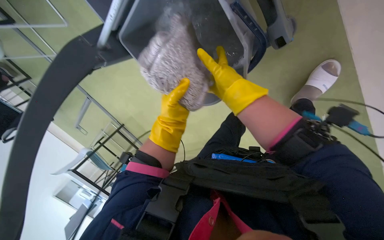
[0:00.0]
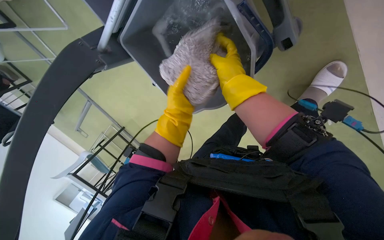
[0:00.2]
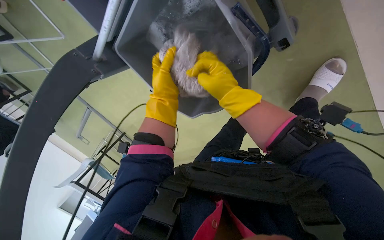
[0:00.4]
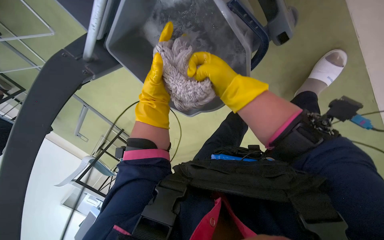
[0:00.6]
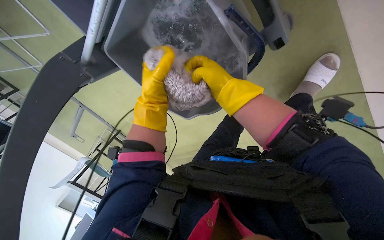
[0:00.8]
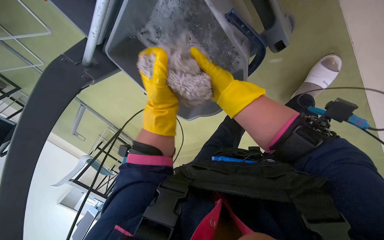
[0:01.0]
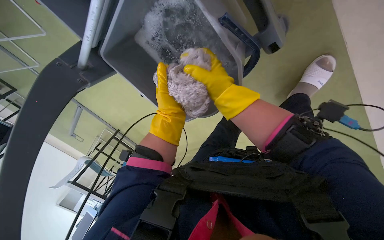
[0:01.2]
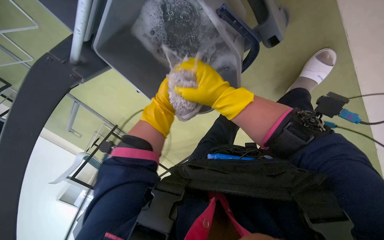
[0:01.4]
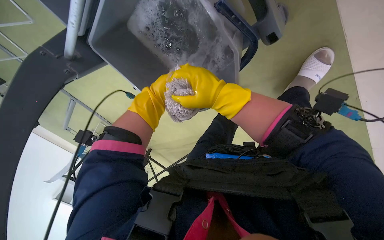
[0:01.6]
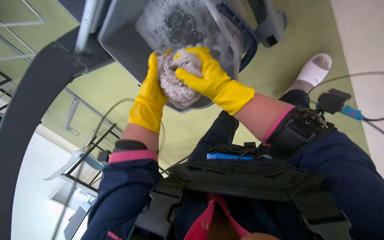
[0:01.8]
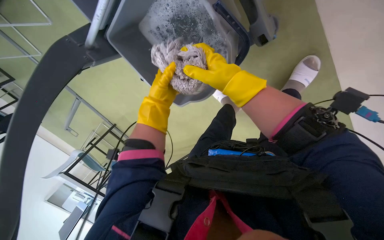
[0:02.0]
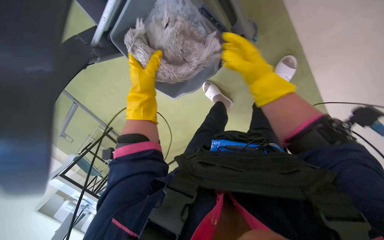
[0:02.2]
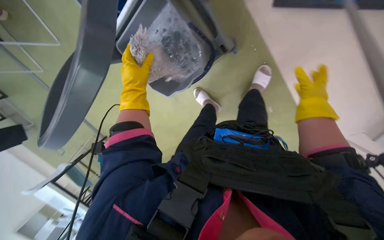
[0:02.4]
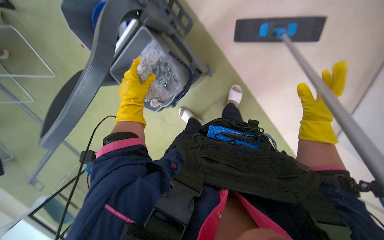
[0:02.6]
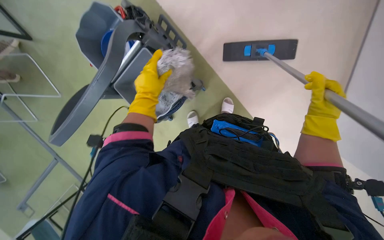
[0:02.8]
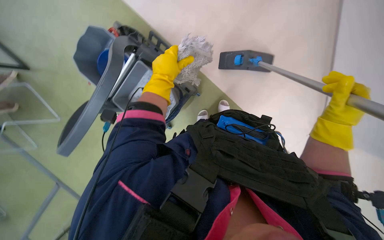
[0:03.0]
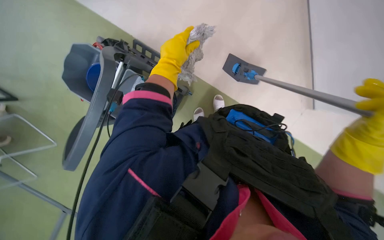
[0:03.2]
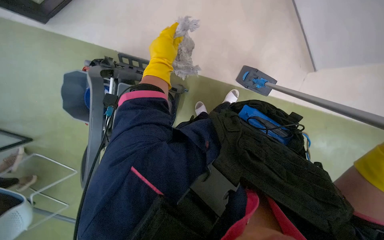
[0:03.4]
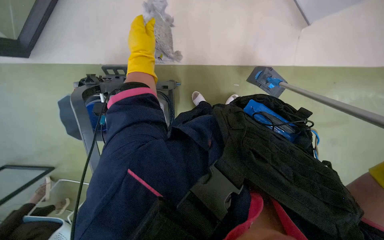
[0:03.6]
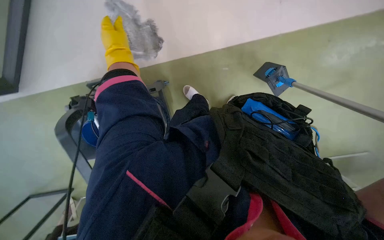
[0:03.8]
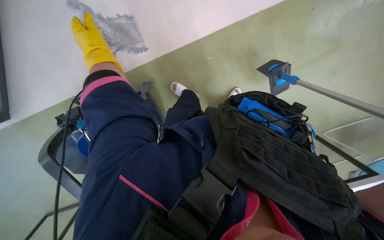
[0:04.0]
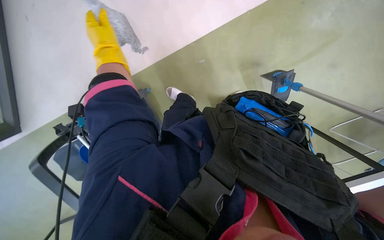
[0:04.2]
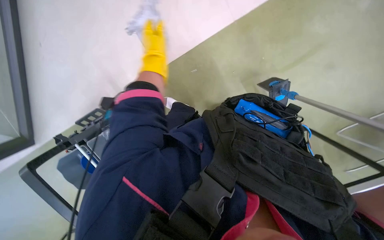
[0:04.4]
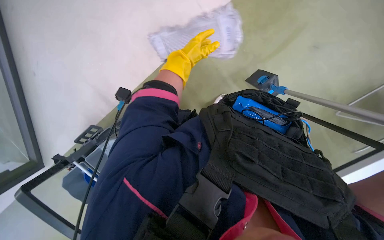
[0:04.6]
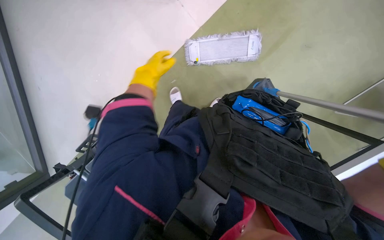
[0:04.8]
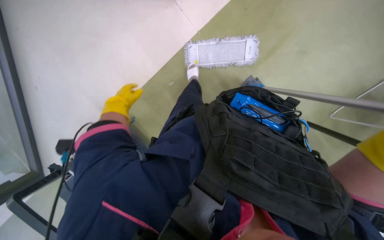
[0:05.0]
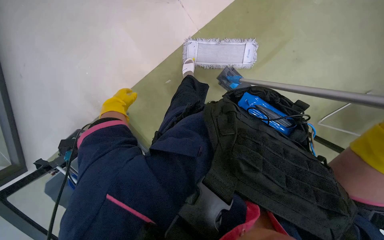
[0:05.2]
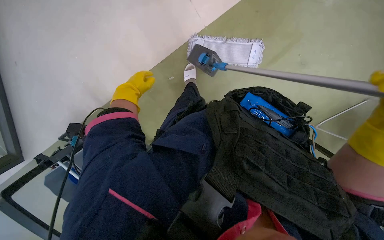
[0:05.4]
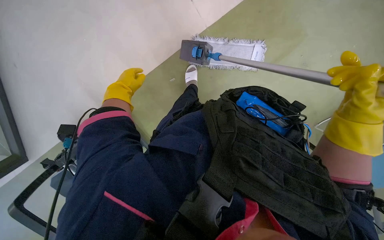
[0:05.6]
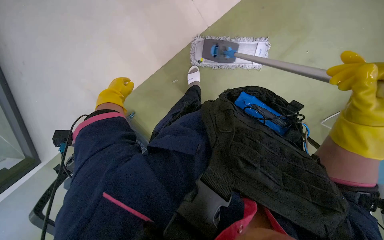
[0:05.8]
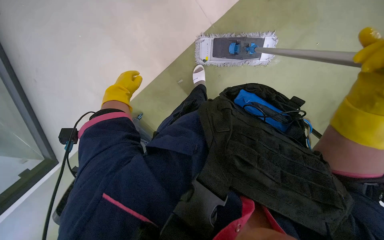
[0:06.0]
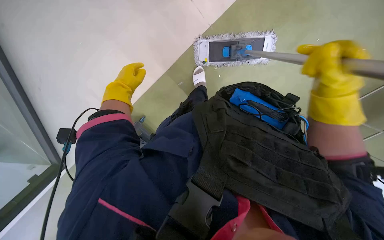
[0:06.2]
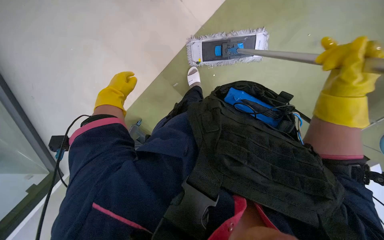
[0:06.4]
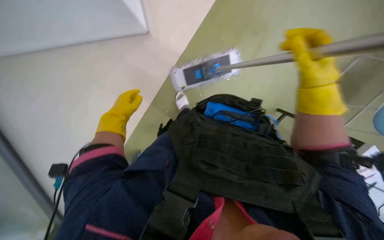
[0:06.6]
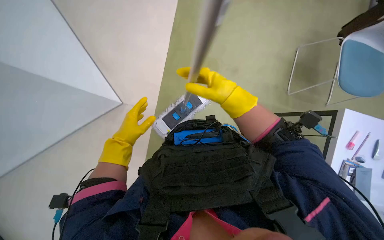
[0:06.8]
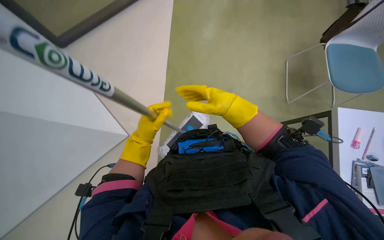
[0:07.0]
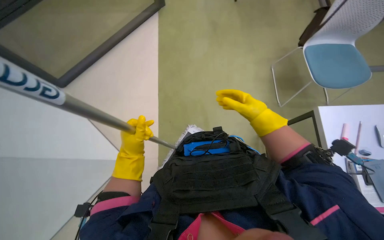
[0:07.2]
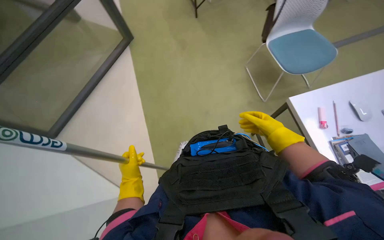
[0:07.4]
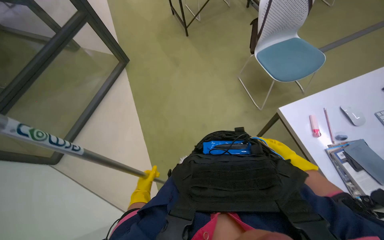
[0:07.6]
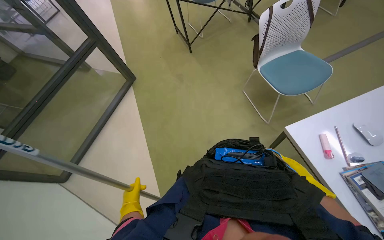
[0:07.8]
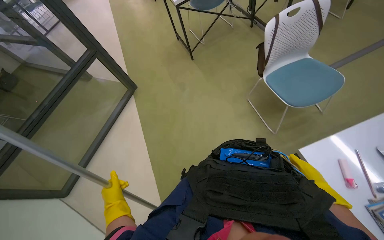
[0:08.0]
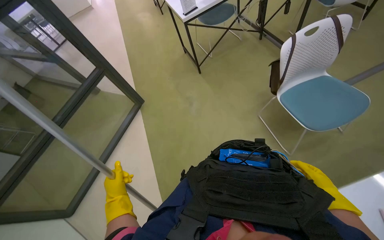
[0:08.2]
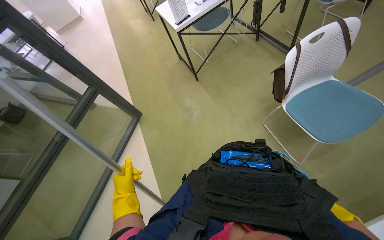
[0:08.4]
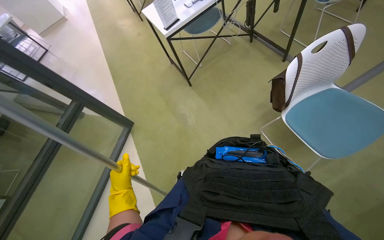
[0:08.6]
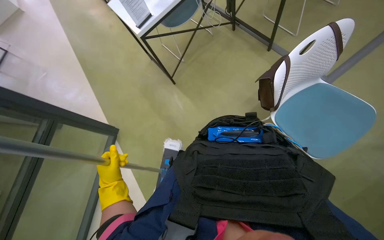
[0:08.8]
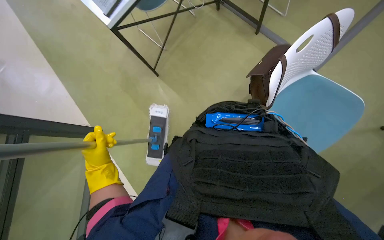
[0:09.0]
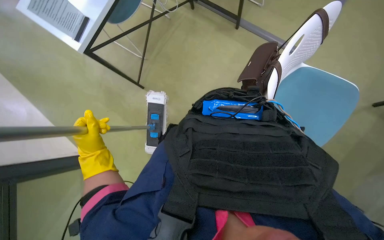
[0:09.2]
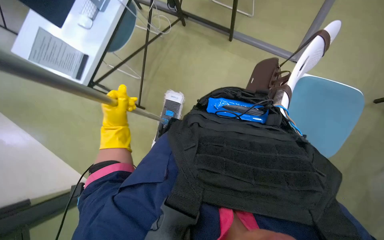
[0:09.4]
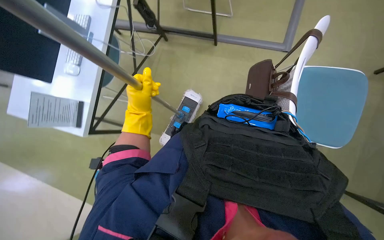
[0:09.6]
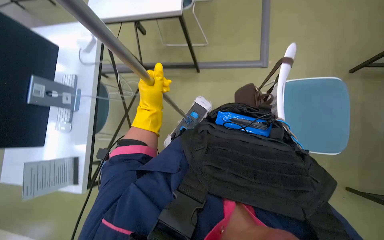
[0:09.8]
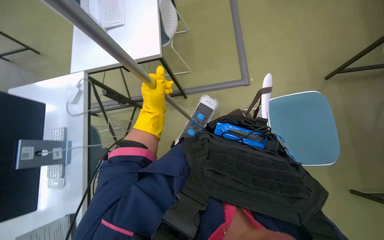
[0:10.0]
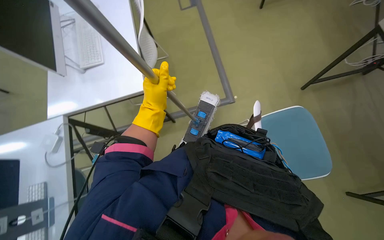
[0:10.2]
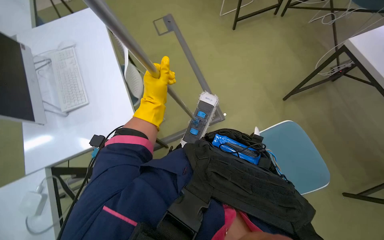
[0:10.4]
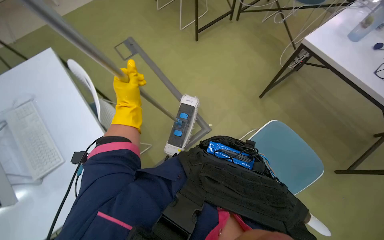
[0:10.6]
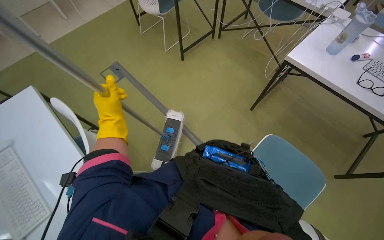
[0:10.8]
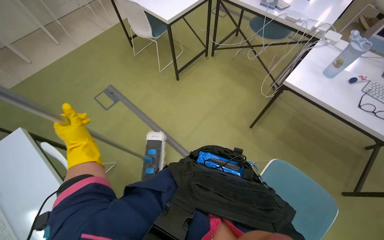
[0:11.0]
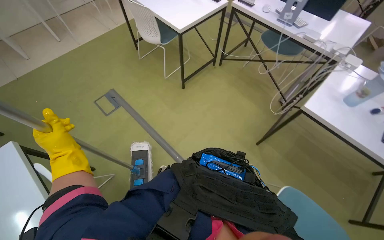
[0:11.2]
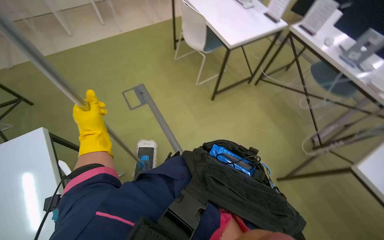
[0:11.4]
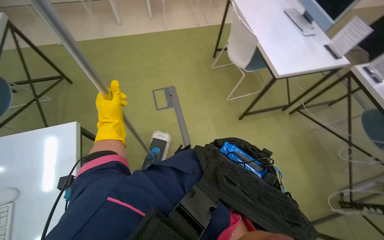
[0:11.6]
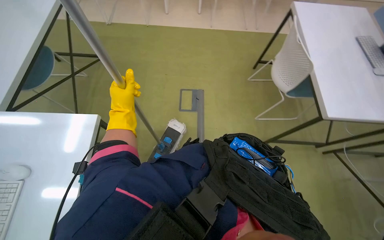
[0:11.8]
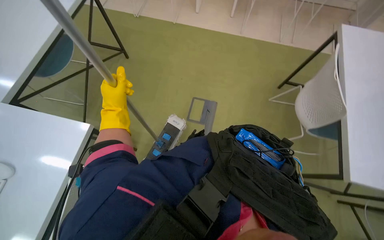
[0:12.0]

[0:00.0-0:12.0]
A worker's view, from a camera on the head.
Job: mopping floor.
The whole recording: Mopping office floor. The worker mops the office floor with a flat mop, periodically wringing it in a bucket.
0:00.0 to 0:01.6: The left hand goes about 10 cm up the picture, and goes farther from the camera and returns, some 15 cm each way.
0:01.6 to 0:03.0: The view tilts approximately 15 degrees upward. The left hand goes roughly 20 cm nearer to the camera, while the right hand shifts approximately 35 cm to the right and down the picture.
0:03.0 to 0:04.4: The left hand moves up the picture, roughly 15 cm, and reaches some 10 cm to the left, then returns.
0:04.4 to 0:06.0: The left hand goes left and right, roughly 30 cm each way, reversing 3 times.
0:06.0 to 0:07.6: The view tips upward by roughly 30 degrees. The scene turns roughly 40 degrees counterclockwise in the picture.
0:07.6 to 0:09.0: The camera travels about 1 m.
0:09.0 to 0:10.4: The view tilts approximately 30 degrees upward. The scene rotates counterclockwise by about 60 degrees.

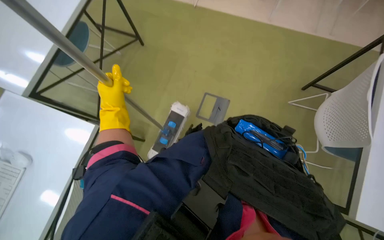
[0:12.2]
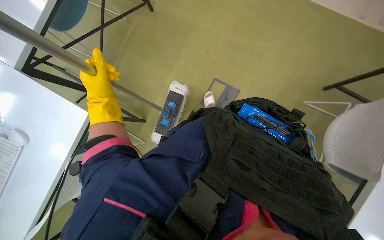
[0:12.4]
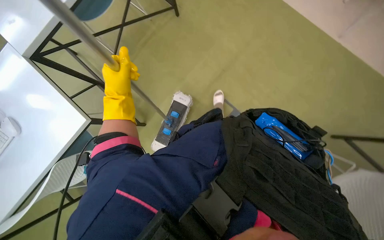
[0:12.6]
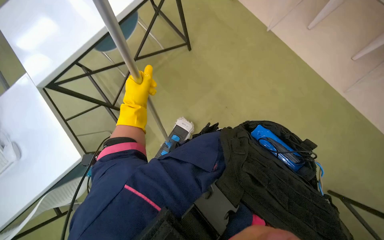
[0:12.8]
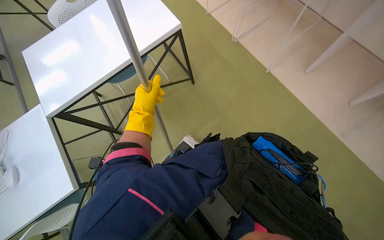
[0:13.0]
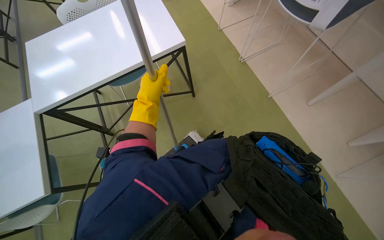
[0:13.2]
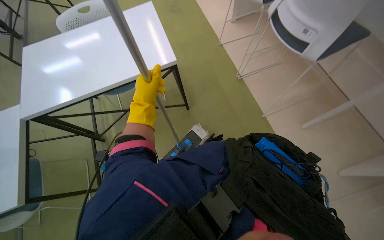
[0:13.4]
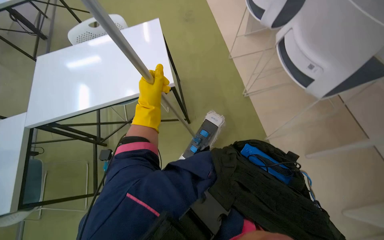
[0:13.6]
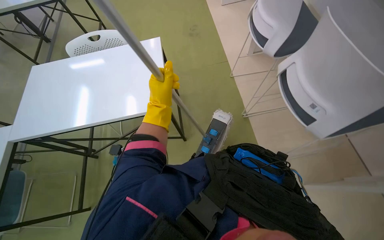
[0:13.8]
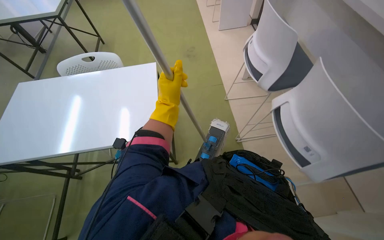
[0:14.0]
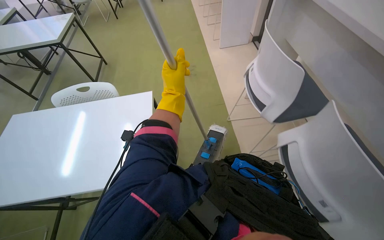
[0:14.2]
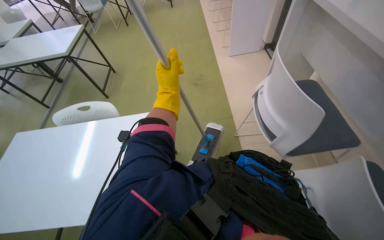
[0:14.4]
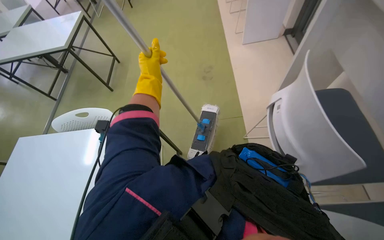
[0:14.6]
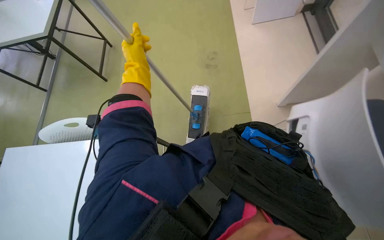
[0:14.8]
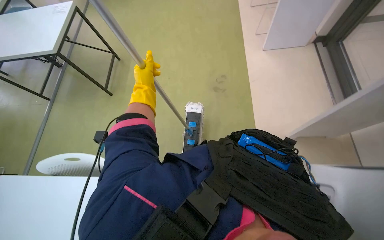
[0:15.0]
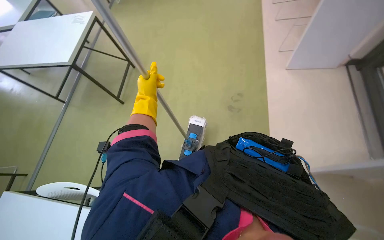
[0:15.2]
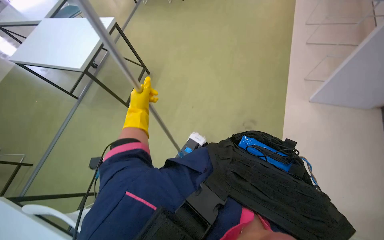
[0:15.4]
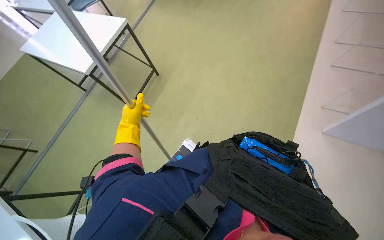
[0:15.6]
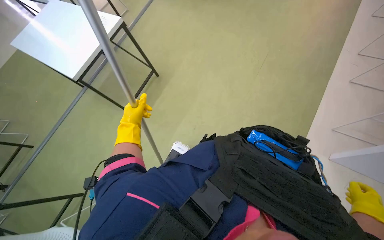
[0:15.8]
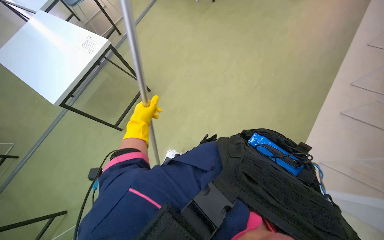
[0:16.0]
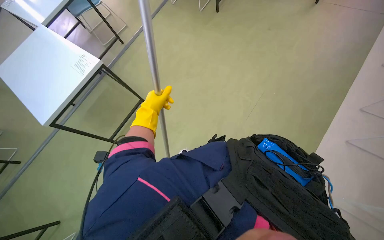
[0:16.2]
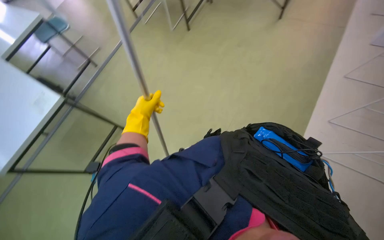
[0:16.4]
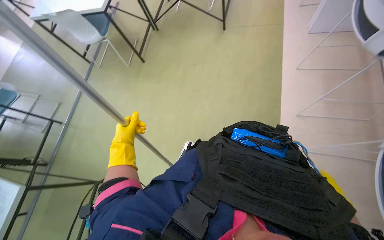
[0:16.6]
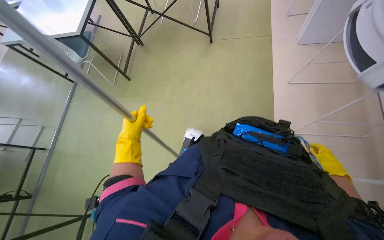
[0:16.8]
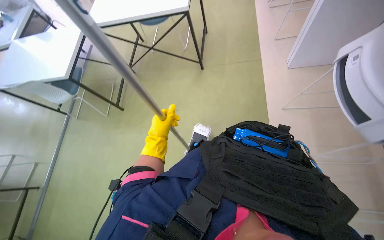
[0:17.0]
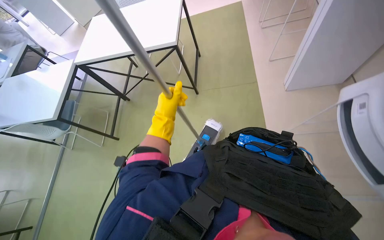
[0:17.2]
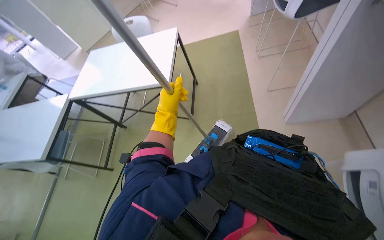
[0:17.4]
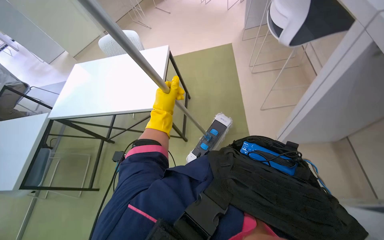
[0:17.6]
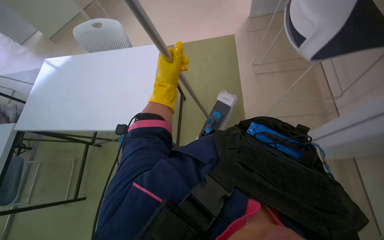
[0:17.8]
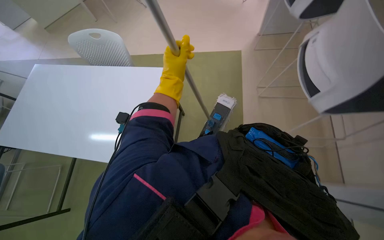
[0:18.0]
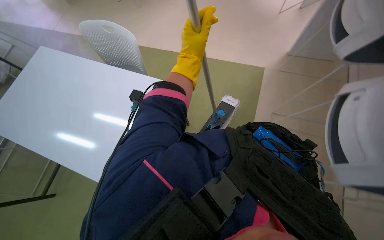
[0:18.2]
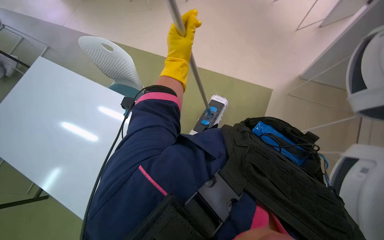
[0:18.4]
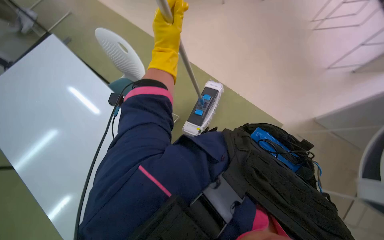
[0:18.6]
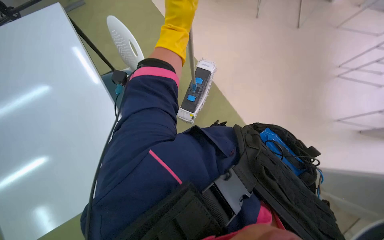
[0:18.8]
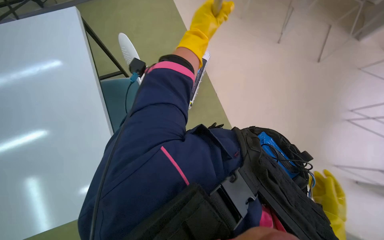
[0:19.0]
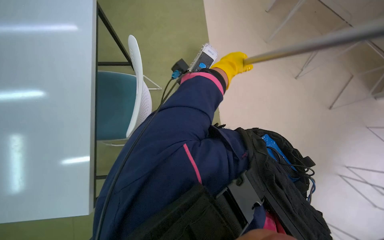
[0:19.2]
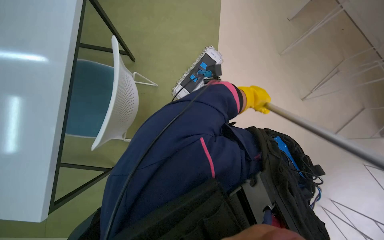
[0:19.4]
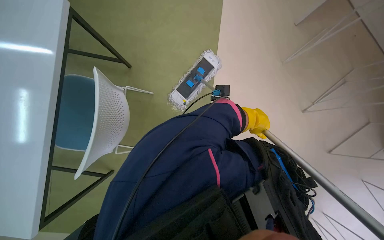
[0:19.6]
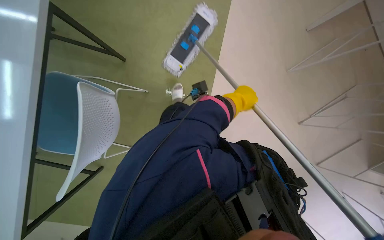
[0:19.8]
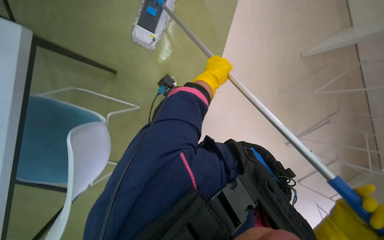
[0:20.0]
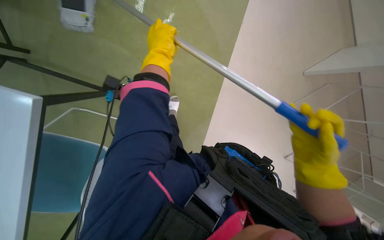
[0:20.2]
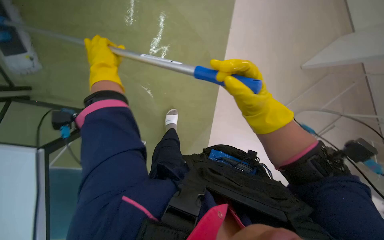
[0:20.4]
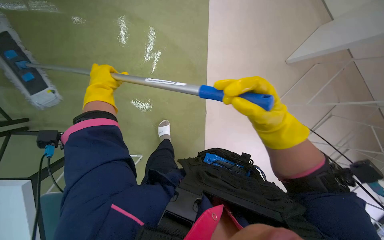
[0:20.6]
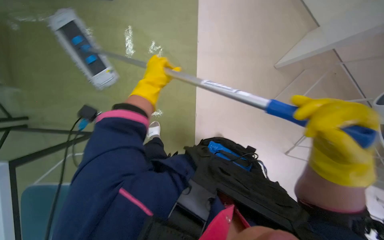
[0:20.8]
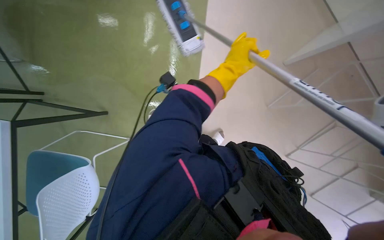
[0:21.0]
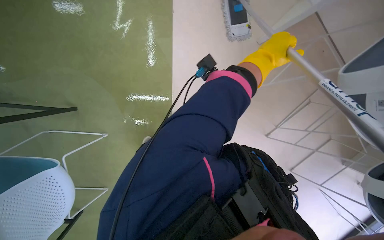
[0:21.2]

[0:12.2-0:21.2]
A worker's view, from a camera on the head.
Job: mopping floor.
The whole recording: Mopping office floor. The worker mops the office floor with a flat mop, periodically wringing it in a bucket.
0:15.2 to 0:16.6: The left hand heads down the picture, covering roughly 10 cm.
0:16.6 to 0:18.2: The wearer moves about 80 cm.
0:18.2 to 0:19.8: The left hand travels farther from the camera and to the right by some 20 cm.
